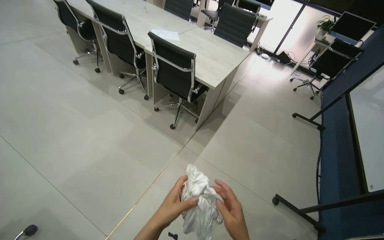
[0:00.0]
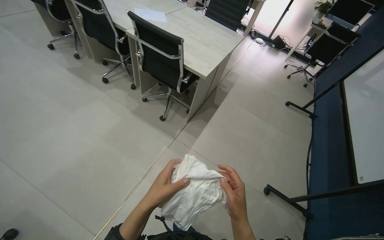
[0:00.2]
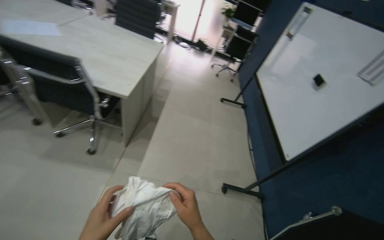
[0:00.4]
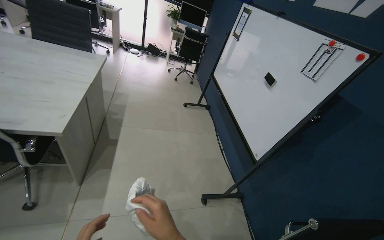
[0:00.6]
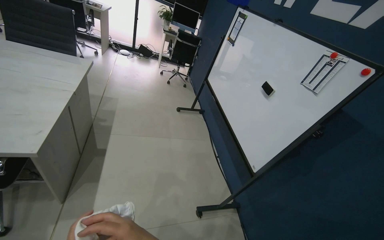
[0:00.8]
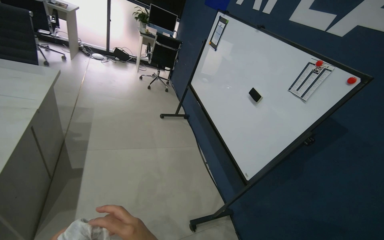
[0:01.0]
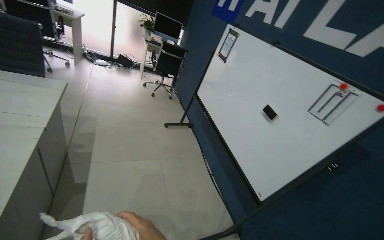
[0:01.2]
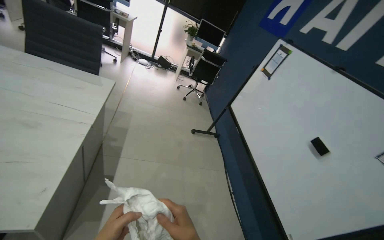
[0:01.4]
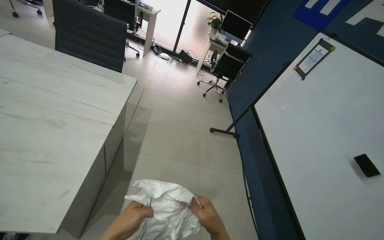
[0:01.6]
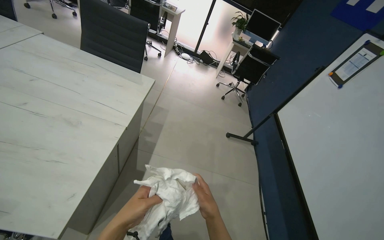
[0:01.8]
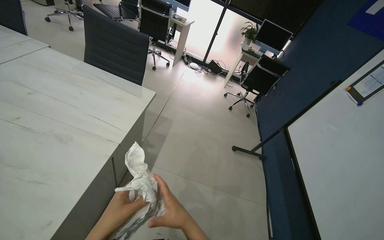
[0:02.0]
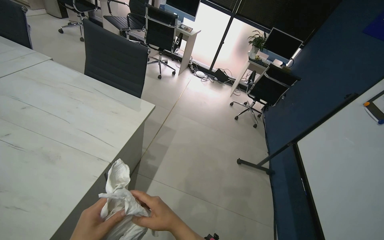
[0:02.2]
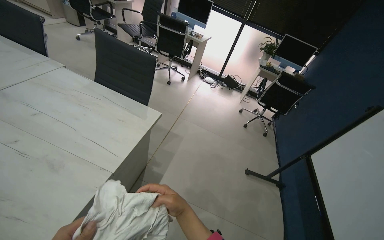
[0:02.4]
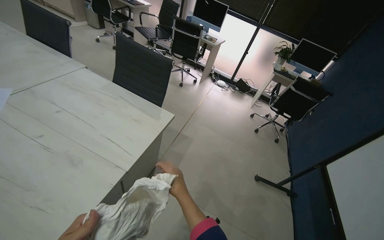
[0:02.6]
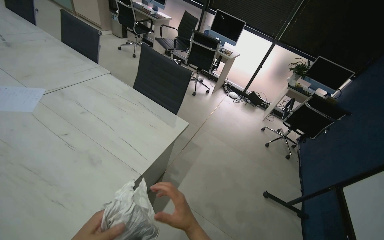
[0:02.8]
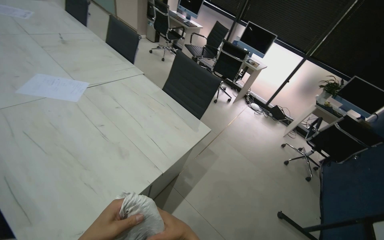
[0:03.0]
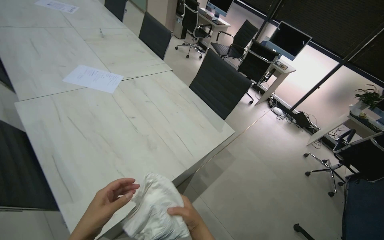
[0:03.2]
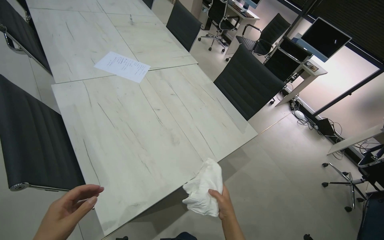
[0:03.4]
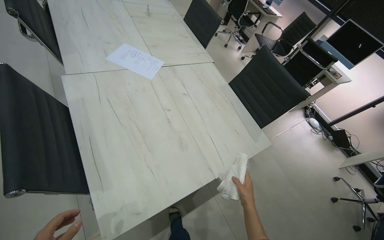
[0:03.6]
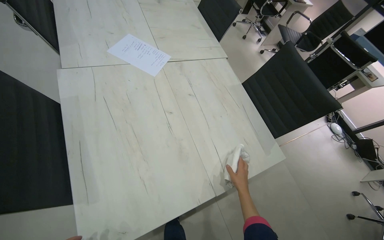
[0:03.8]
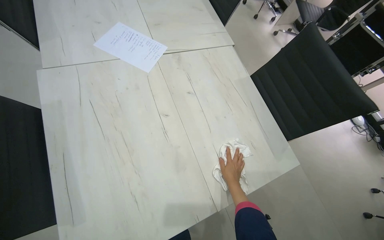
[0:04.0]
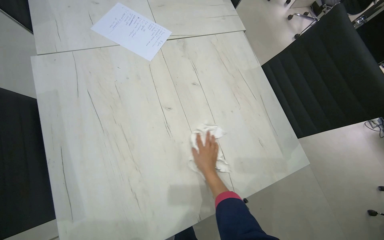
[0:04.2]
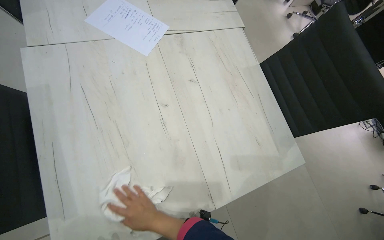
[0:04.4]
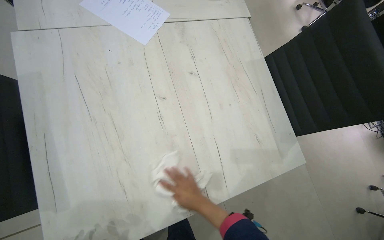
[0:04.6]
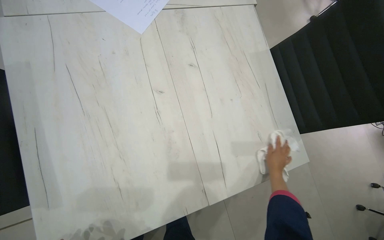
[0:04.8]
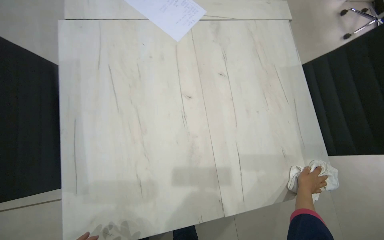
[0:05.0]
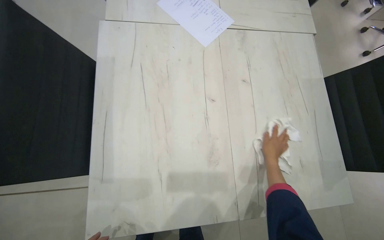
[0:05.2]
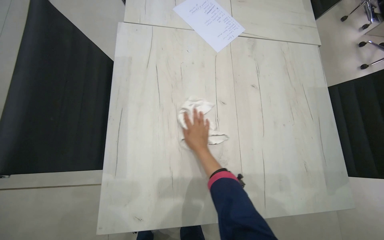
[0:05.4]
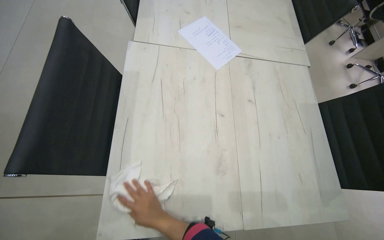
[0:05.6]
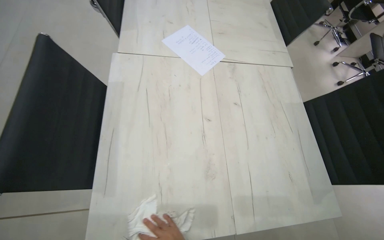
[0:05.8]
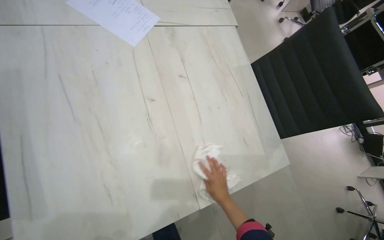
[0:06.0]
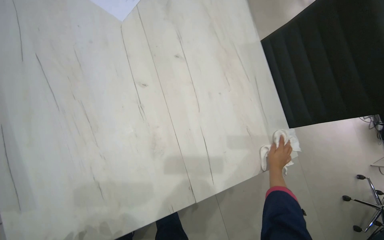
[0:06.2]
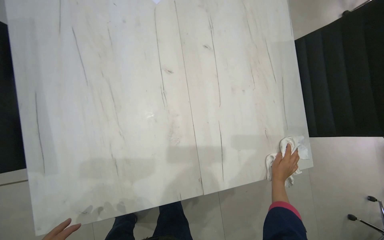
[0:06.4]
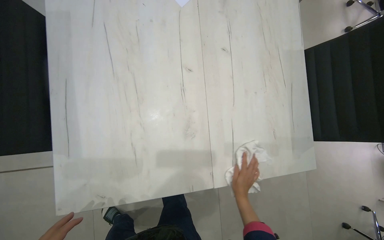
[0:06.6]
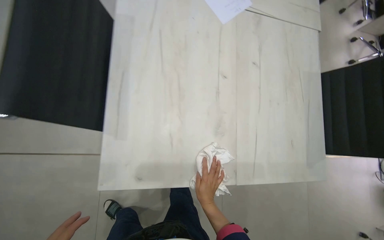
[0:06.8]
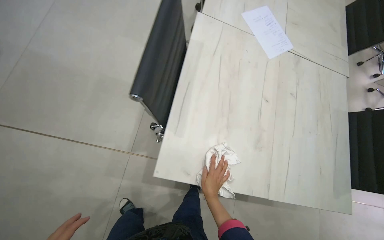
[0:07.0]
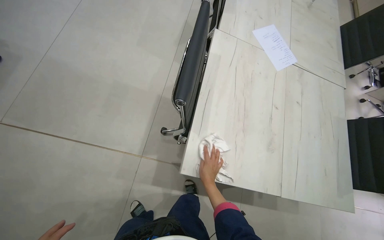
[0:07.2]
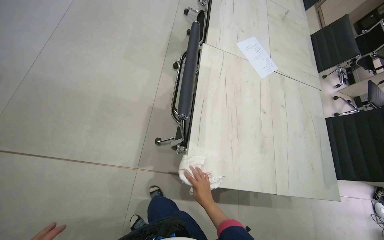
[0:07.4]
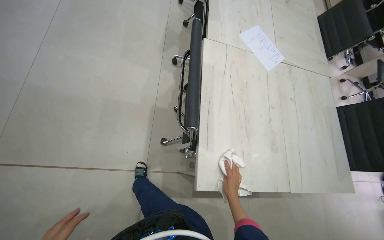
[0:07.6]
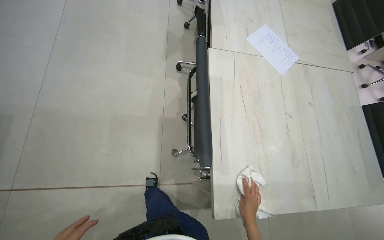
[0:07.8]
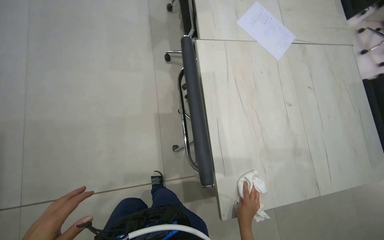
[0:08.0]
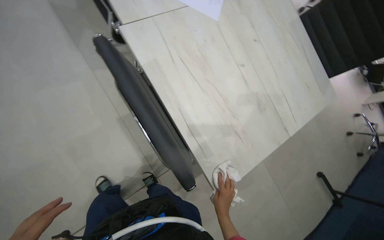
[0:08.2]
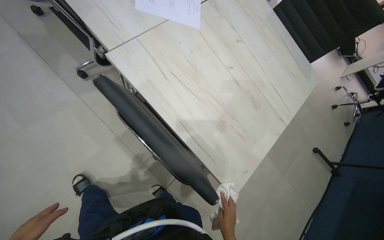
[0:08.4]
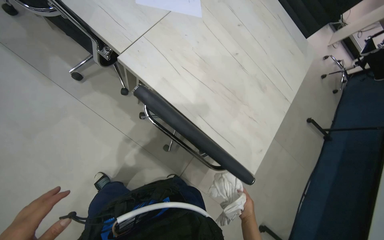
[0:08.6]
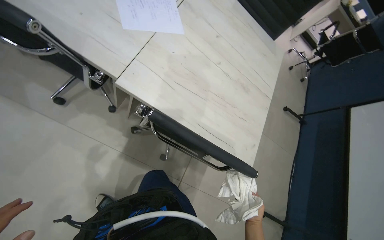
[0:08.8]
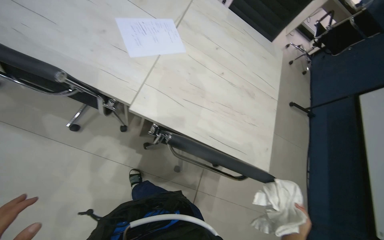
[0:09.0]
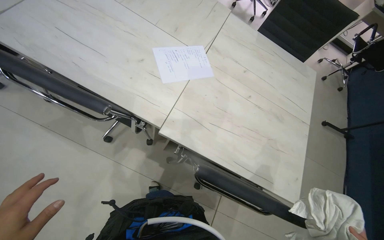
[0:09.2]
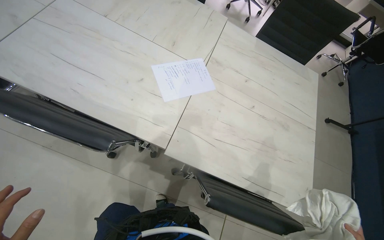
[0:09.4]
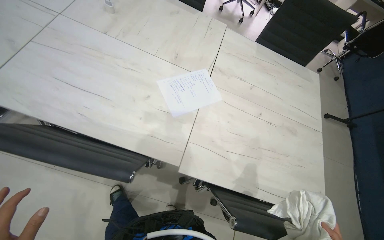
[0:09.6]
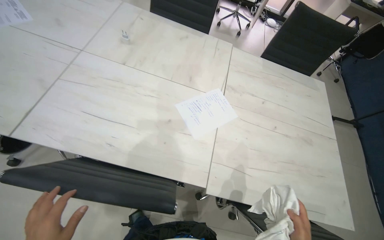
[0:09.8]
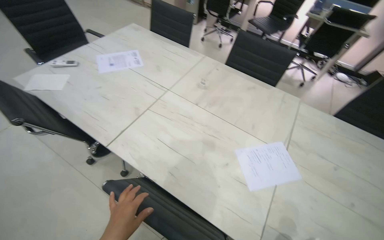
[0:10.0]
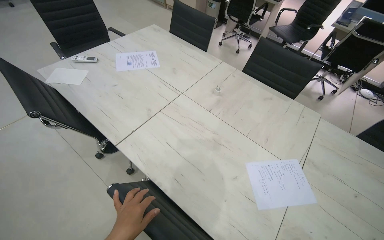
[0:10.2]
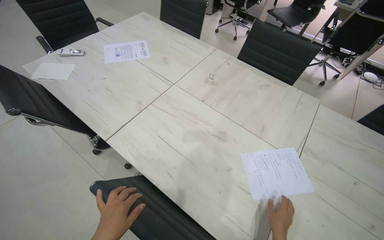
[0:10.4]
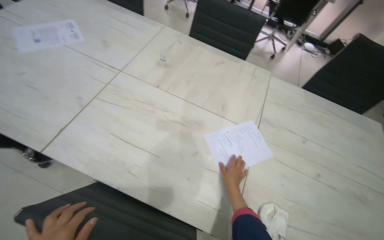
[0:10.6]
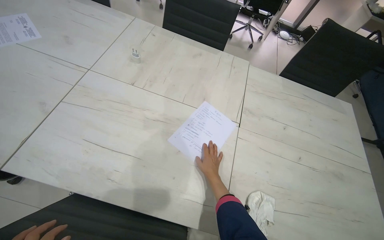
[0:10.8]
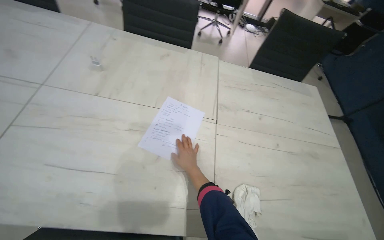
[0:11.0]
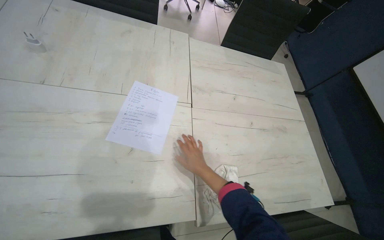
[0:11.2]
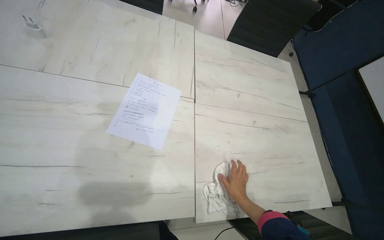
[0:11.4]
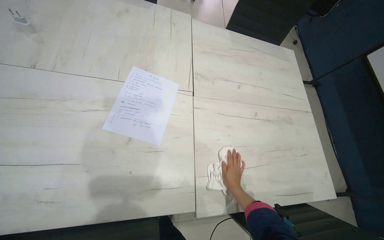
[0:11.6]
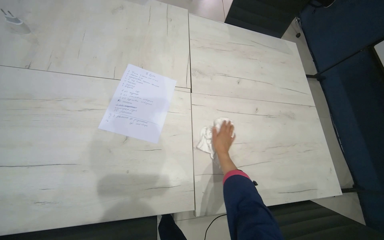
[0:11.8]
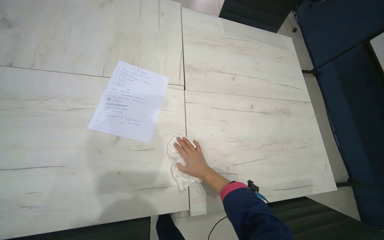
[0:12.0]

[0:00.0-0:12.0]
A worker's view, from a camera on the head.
Job: organizing items.
The whole recording: Moving office chairs. The worker wipes office furniture surface and moves several office chairs away from the desks.
0:00.0 to 0:01.6: The wearer moves roughly 1 m. The head rotates approximately 30 degrees to the right.
0:01.6 to 0:03.0: The wearer looks approximately 35 degrees further to the left. The wearer looks some 15 degrees further upward. The right hand moves approximately 40 cm farther from the camera and comes back.
0:03.0 to 0:04.4: The wearer moves approximately 50 cm. The head rotates about 30 degrees to the left. The view tilts approximately 20 degrees downward.
0:06.0 to 0:07.6: The camera is carried to the left, approximately 60 cm.
0:07.6 to 0:09.0: The wearer moves approximately 60 cm. The head rotates roughly 70 degrees to the right. The camera pitches downward, by about 25 degrees.
0:09.0 to 0:10.4: The camera travels roughly 50 cm. The view pans to the left by approximately 30 degrees. The view tilts some 15 degrees upward.
0:10.4 to 0:12.0: The wearer's head swings approximately 40 degrees to the right. The camera pitches downward, by roughly 20 degrees.

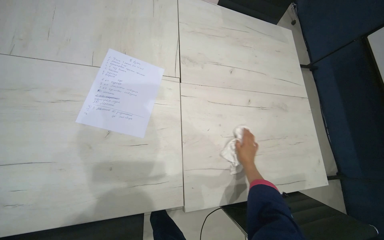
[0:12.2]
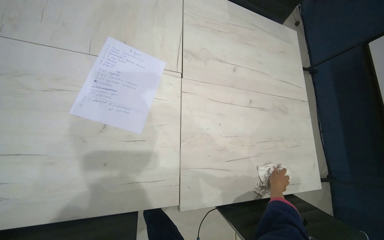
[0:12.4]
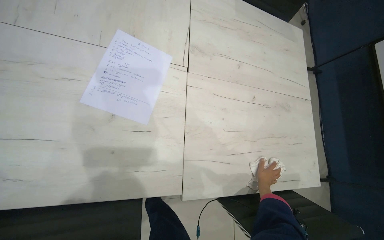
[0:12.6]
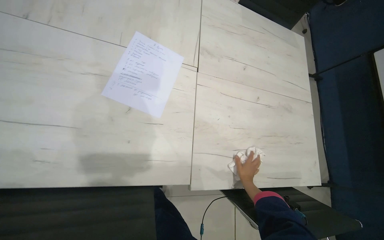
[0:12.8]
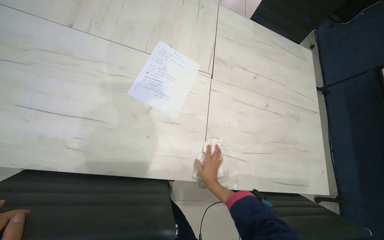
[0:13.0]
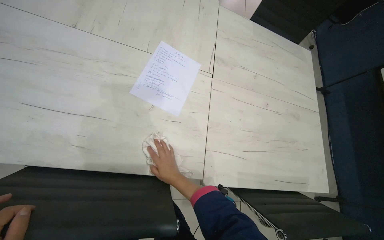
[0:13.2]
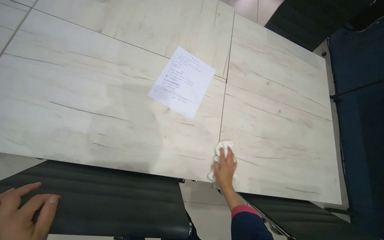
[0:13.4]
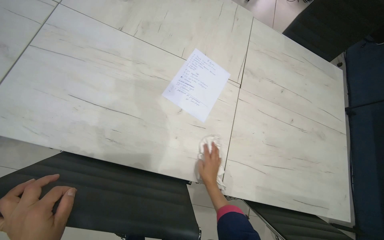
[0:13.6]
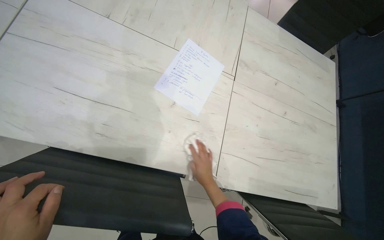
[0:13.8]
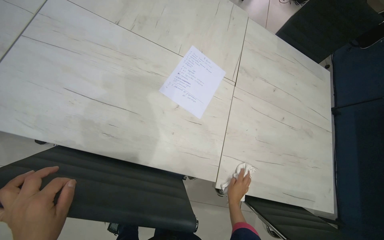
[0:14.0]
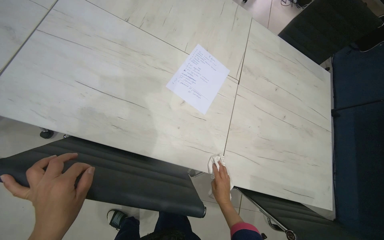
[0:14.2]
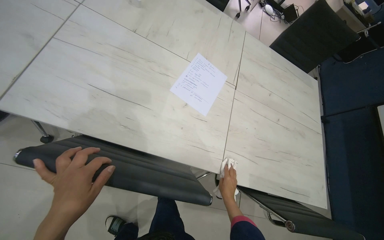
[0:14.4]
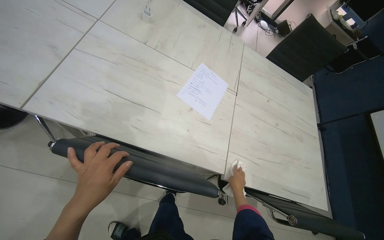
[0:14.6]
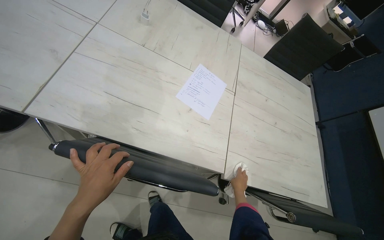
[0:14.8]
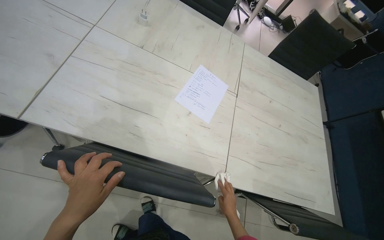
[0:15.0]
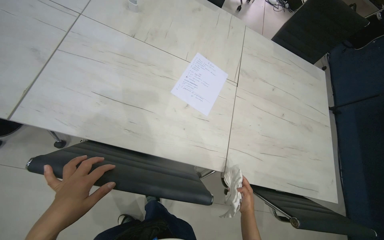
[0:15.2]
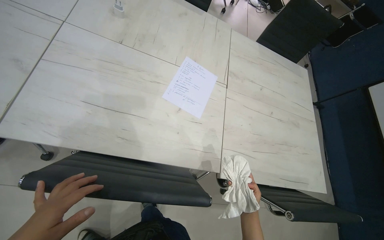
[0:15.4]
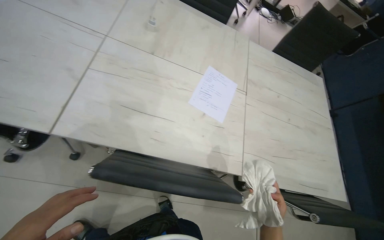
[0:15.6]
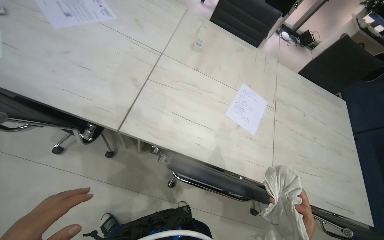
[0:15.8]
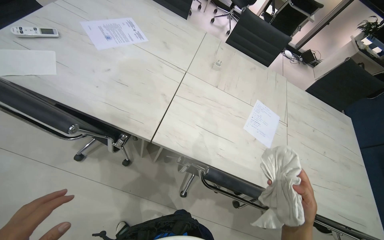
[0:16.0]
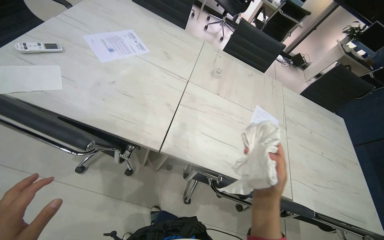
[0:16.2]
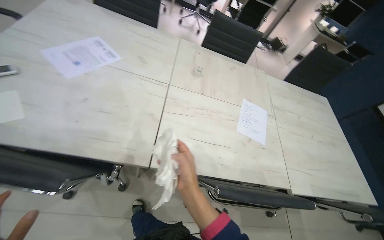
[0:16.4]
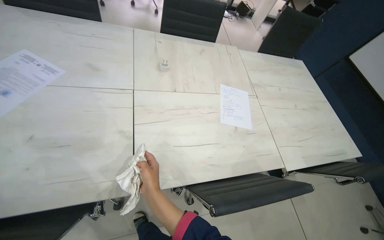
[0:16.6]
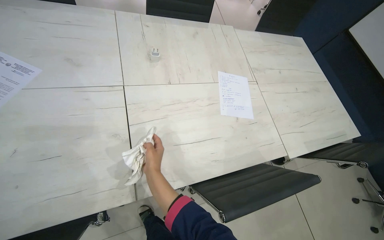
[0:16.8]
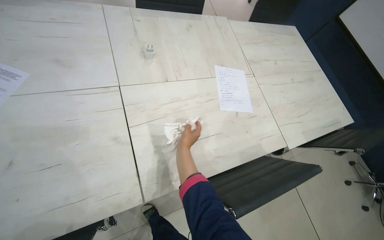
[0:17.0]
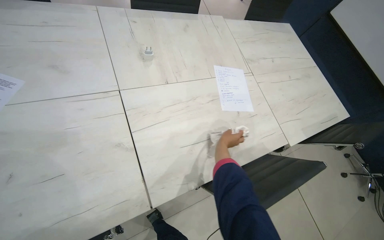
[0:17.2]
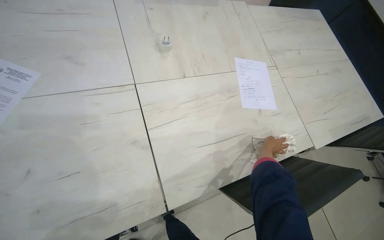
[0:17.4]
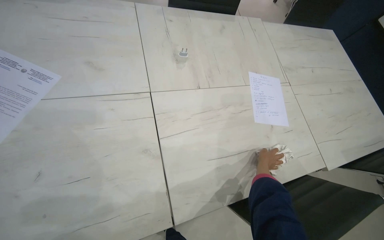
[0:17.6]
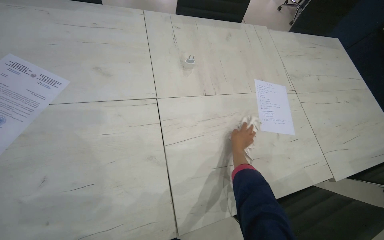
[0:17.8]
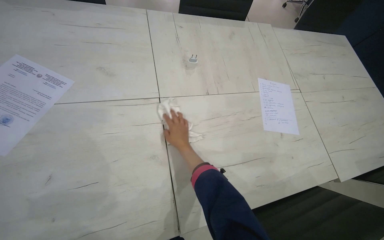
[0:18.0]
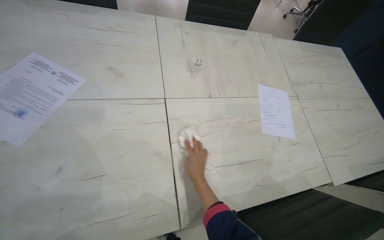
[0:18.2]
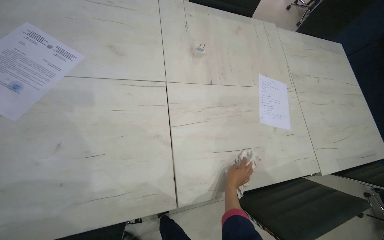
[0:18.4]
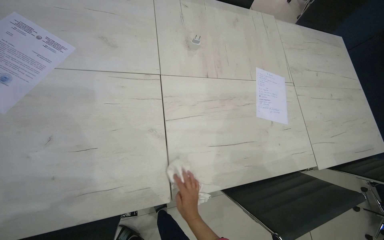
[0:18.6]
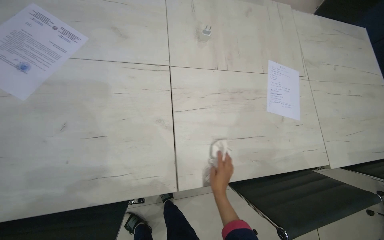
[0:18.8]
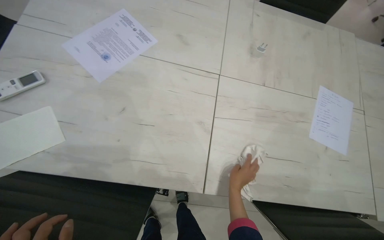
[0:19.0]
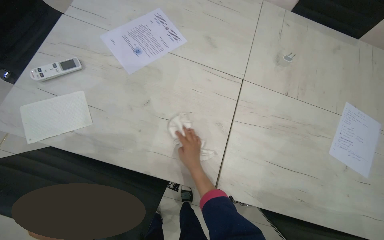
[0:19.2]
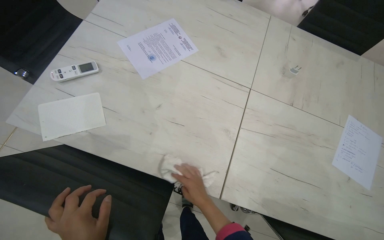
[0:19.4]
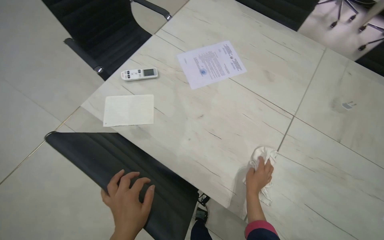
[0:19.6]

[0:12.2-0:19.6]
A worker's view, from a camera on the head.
Job: organizing items.
The whole recording: Moving office chairs. The worker wipes office furniture surface and moves several office chairs away from the desks.
0:12.2 to 0:13.6: The right hand moves left and right over roughly 40 cm, changing direction 2 times.
0:13.6 to 0:15.2: The right hand heads down the picture and to the right, covering about 20 cm.
0:15.2 to 0:16.6: The camera is carried approximately 40 cm.
0:16.6 to 0:18.2: The right hand goes approximately 25 cm farther from the camera, and moves some 25 cm to the right and comes back.
0:18.2 to 0:19.6: The wearer's head swings roughly 45 degrees to the left.
